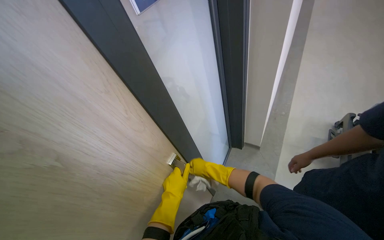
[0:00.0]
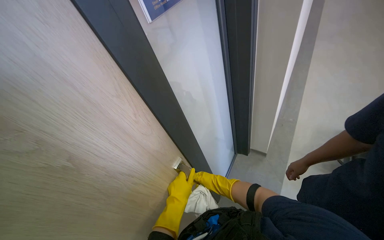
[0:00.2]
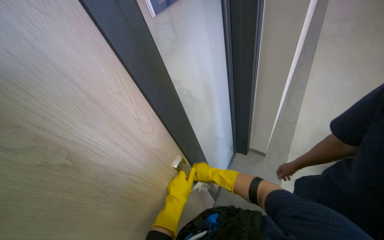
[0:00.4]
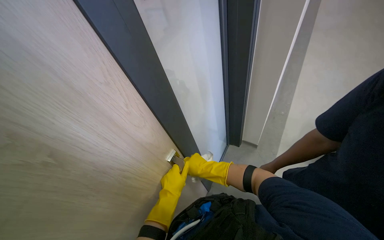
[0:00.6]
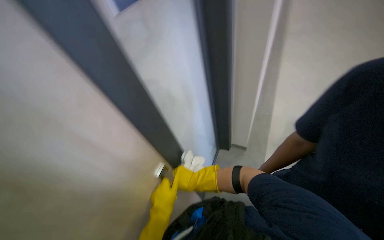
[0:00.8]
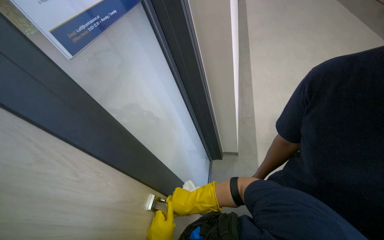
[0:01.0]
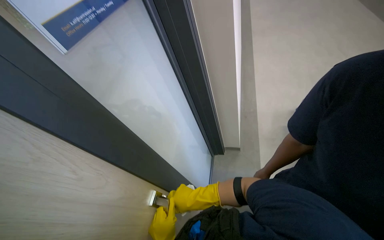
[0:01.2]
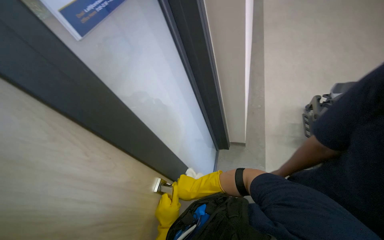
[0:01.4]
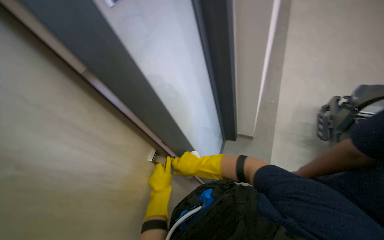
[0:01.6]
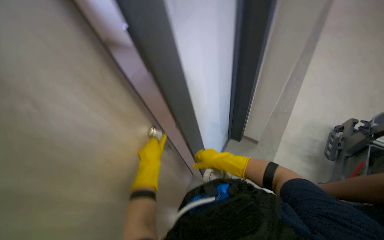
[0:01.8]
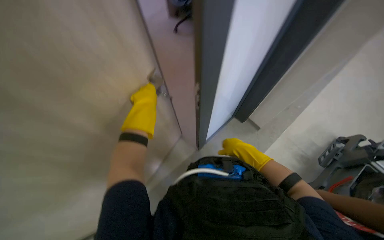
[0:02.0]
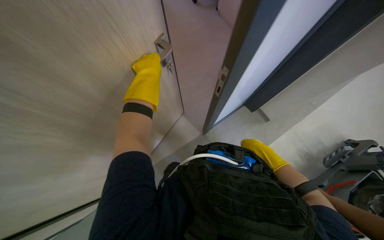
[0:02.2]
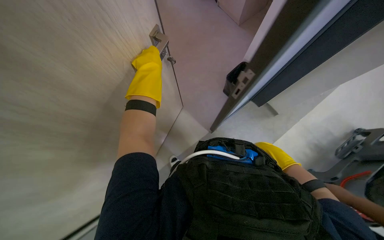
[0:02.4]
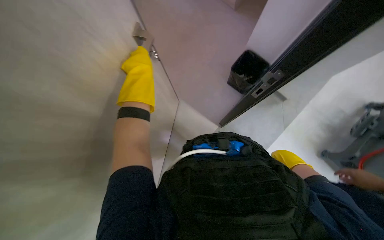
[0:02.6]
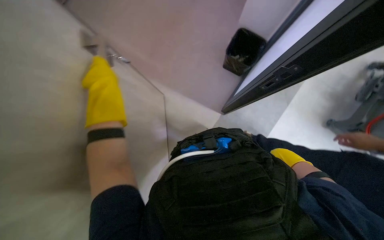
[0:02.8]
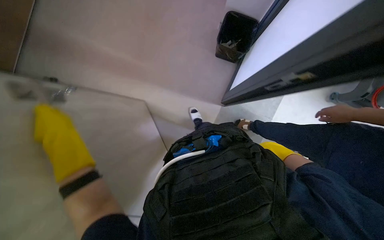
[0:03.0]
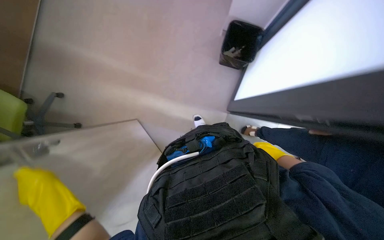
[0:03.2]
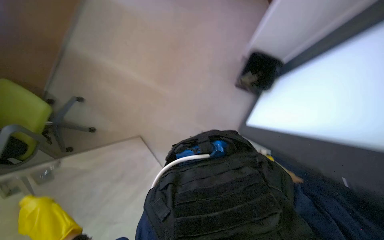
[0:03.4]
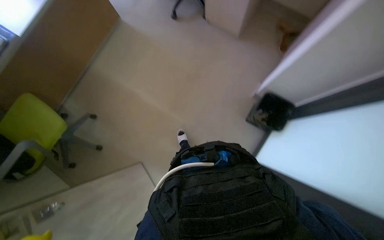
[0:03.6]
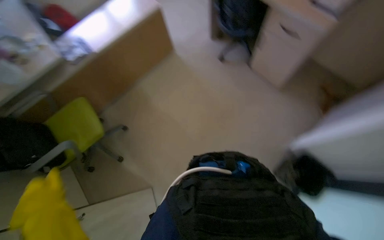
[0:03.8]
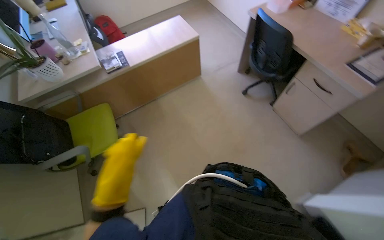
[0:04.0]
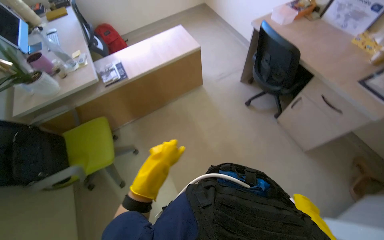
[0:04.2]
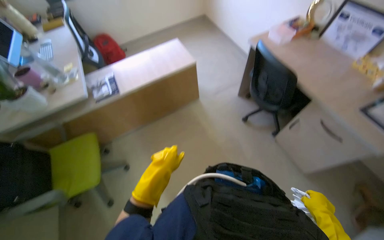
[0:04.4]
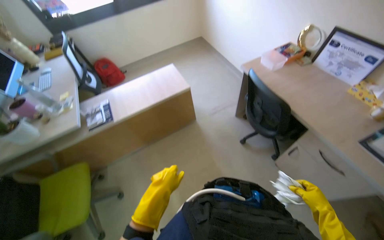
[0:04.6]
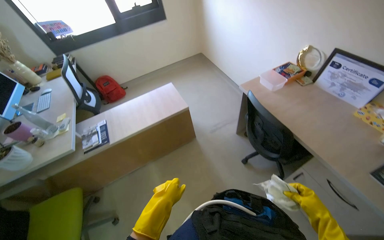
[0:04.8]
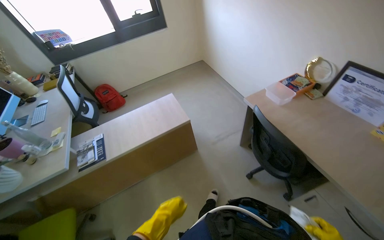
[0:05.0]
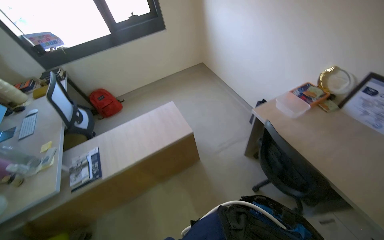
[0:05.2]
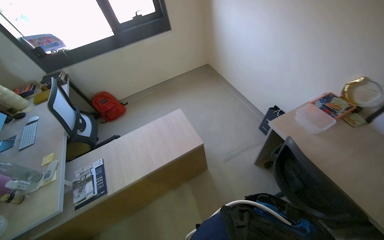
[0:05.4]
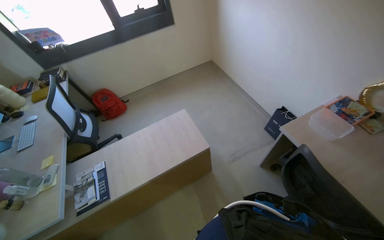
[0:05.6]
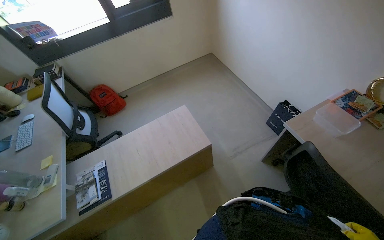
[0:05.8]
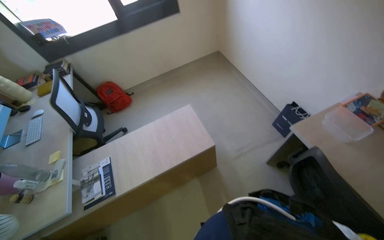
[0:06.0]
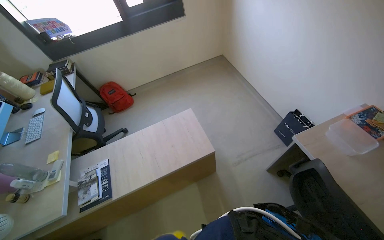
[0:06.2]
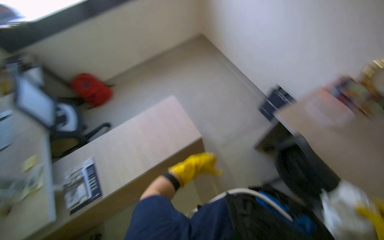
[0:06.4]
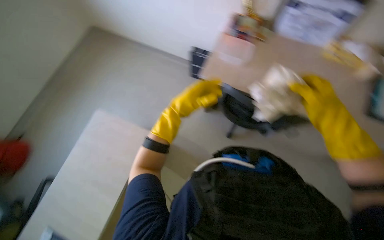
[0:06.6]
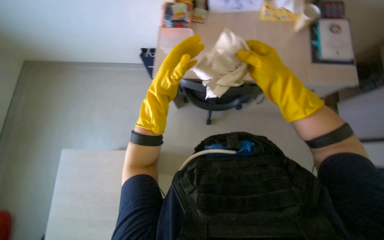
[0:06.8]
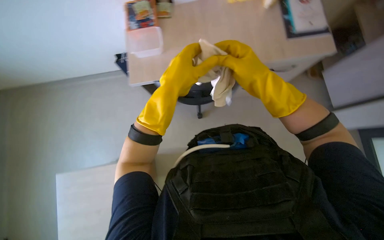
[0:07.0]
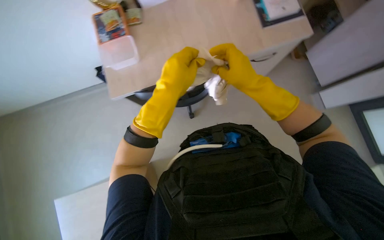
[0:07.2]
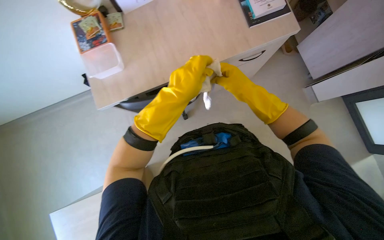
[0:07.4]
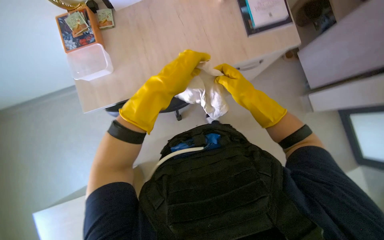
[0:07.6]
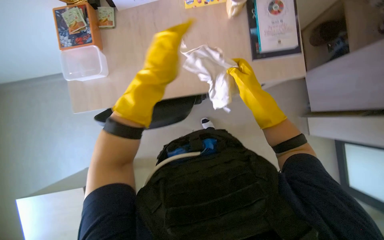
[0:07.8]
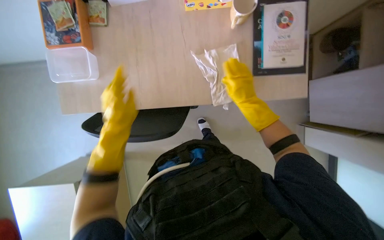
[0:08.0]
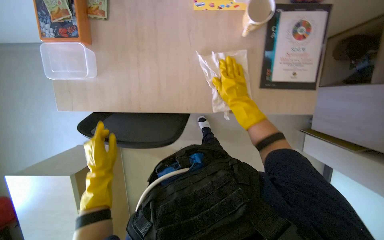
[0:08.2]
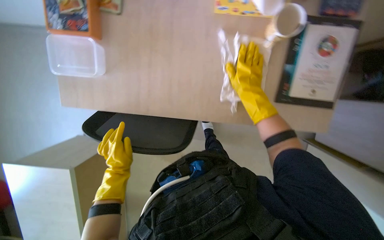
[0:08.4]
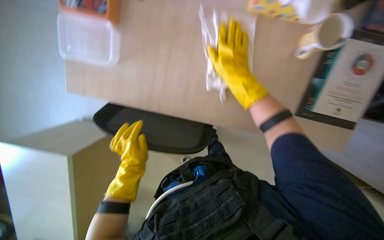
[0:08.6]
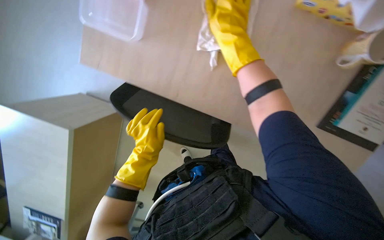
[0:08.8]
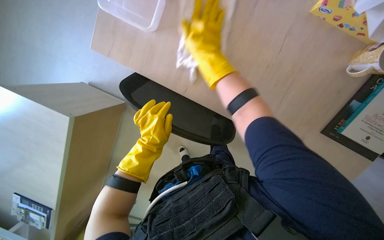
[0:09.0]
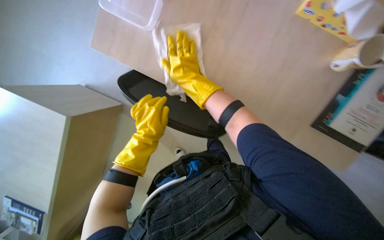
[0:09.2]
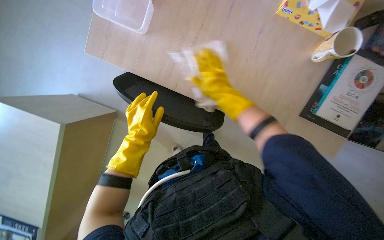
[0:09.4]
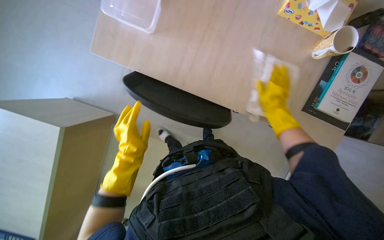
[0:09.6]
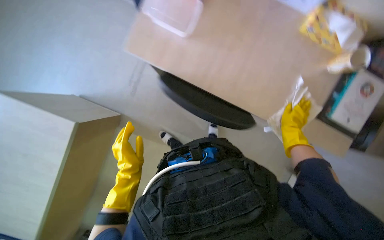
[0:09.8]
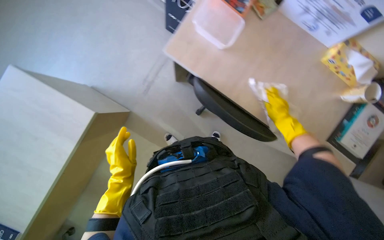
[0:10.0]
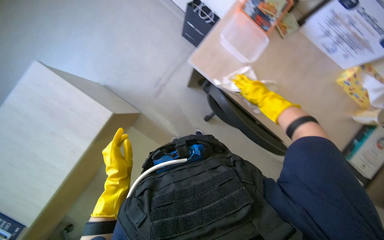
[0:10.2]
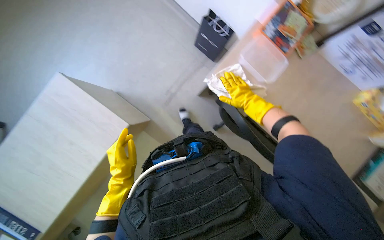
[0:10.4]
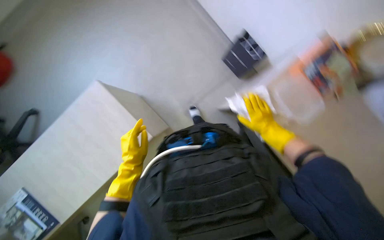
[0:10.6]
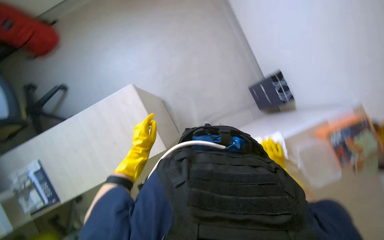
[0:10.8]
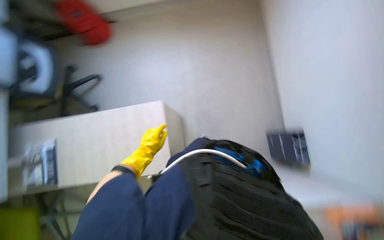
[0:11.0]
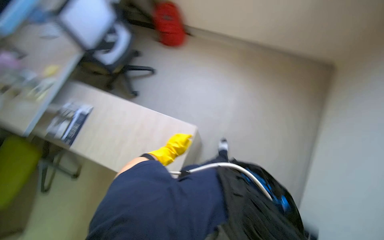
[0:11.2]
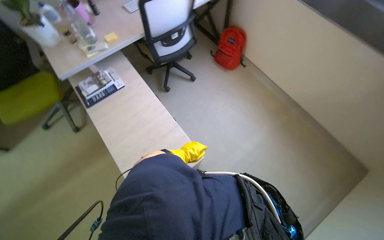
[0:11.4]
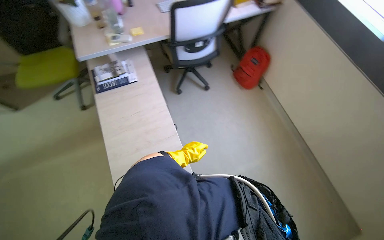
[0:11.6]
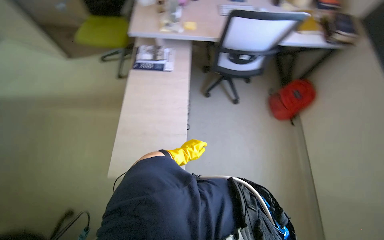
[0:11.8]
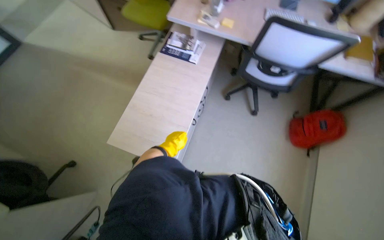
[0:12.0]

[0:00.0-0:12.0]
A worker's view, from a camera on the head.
Job: wiping surfaces.
The whole recording: Wiping office desk surface. The worker wipes the surface of an office desk with a white cloth.
0:00.0 to 0:01.6: The right hand goes roughly 15 cm nearer to the camera.
0:01.6 to 0:03.0: The view tips downward by some 35 degrees.
0:03.0 to 0:04.4: The head turns to the left by approximately 25 degrees. The view tips upward by some 35 degrees.
0:04.4 to 0:06.0: The wearer moves some 90 cm.
0:06.0 to 0:07.6: The head rotates some 85 degrees to the right. The wearer looks roughly 15 degrees further downward.
0:07.6 to 0:09.0: The head travels some 40 cm. The view tilts approximately 25 degrees downward. The scene rotates clockwise by about 45 degrees.
0:09.0 to 0:10.4: The left hand travels to the left by some 35 cm.
0:10.4 to 0:12.0: The wearer moves approximately 60 cm. The head turns to the left by some 155 degrees. The wearer looks some 20 degrees further upward.

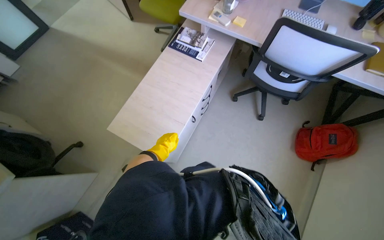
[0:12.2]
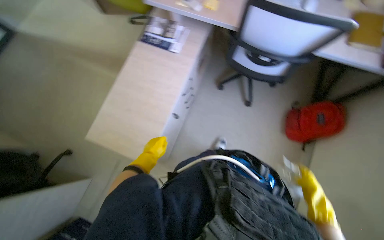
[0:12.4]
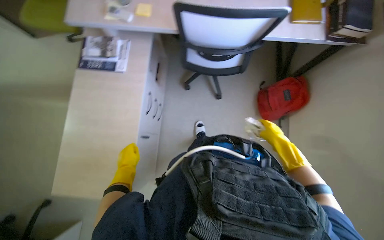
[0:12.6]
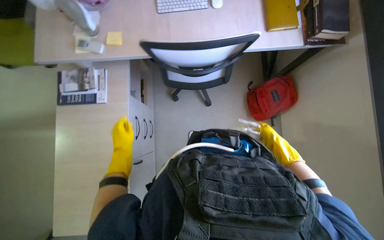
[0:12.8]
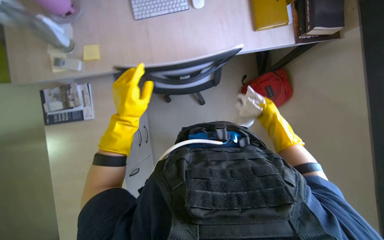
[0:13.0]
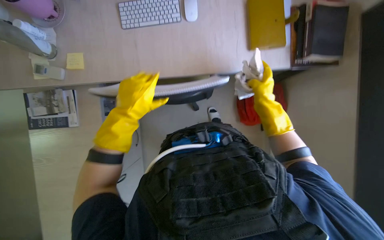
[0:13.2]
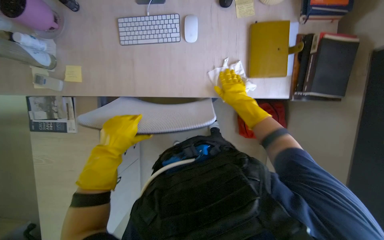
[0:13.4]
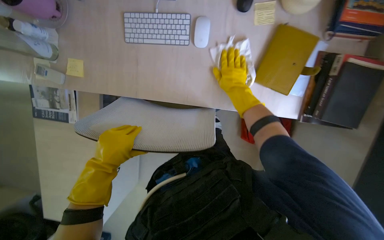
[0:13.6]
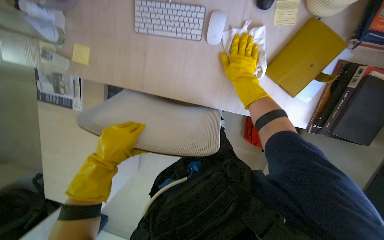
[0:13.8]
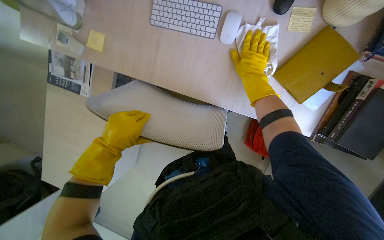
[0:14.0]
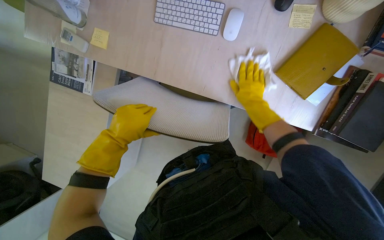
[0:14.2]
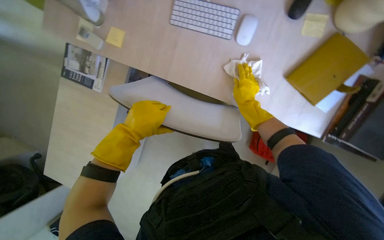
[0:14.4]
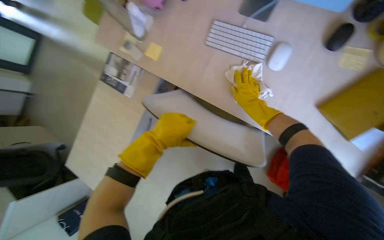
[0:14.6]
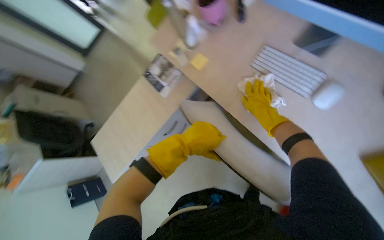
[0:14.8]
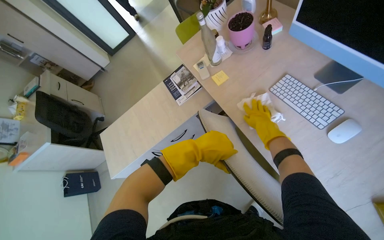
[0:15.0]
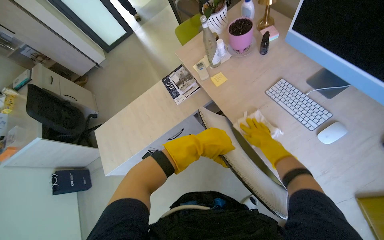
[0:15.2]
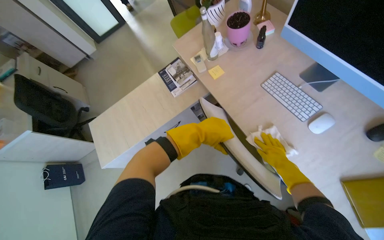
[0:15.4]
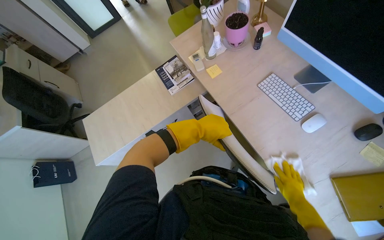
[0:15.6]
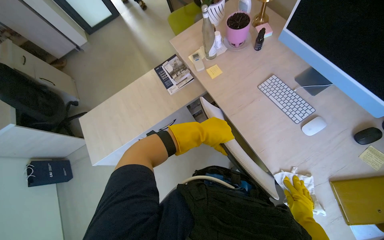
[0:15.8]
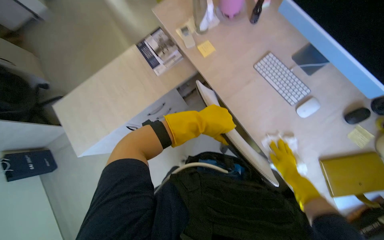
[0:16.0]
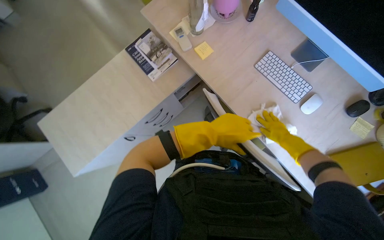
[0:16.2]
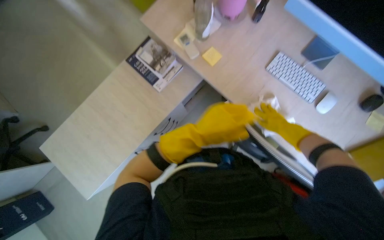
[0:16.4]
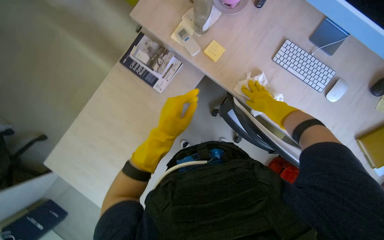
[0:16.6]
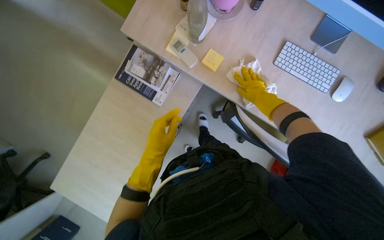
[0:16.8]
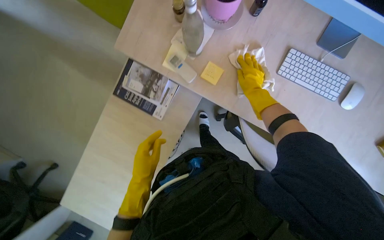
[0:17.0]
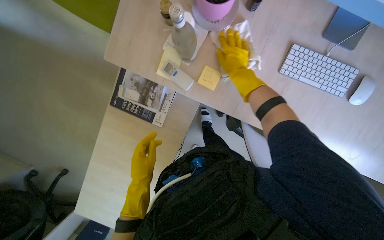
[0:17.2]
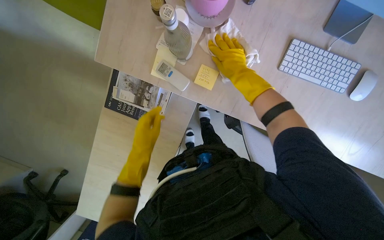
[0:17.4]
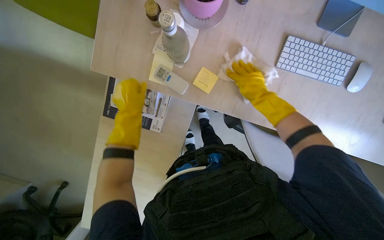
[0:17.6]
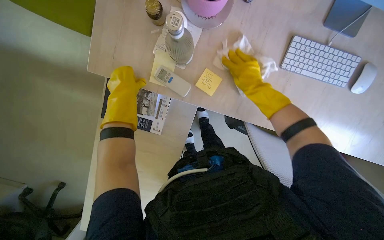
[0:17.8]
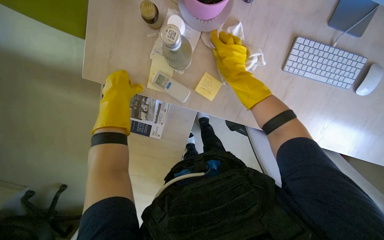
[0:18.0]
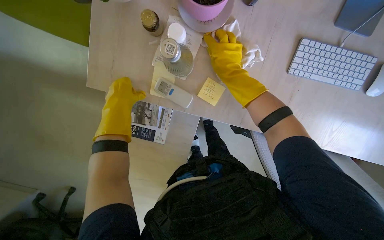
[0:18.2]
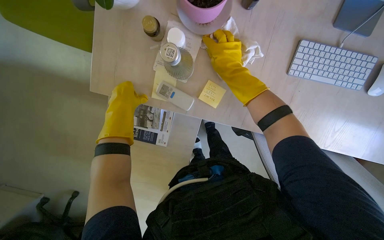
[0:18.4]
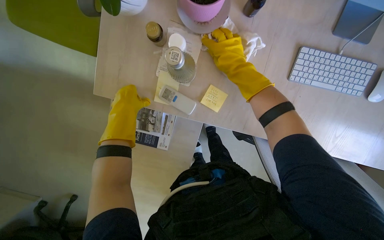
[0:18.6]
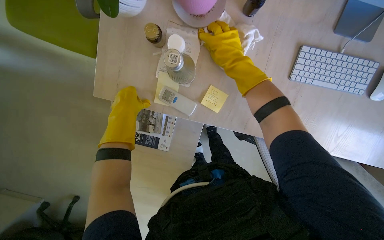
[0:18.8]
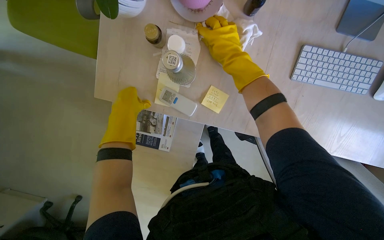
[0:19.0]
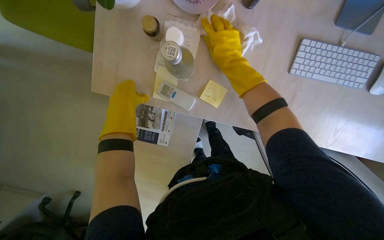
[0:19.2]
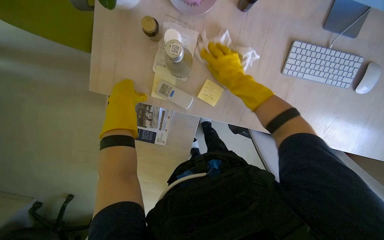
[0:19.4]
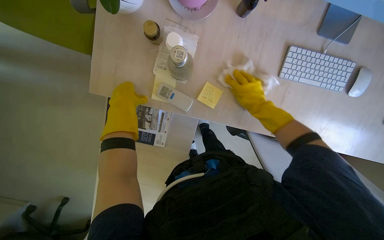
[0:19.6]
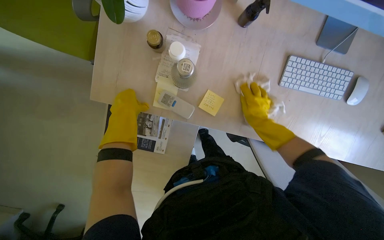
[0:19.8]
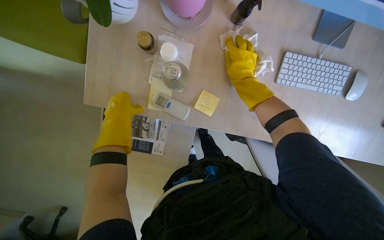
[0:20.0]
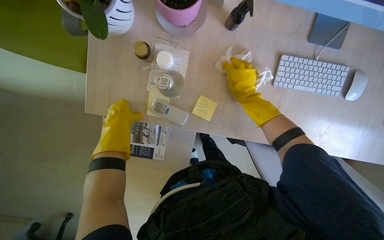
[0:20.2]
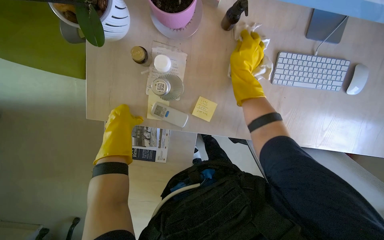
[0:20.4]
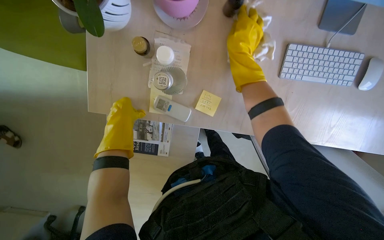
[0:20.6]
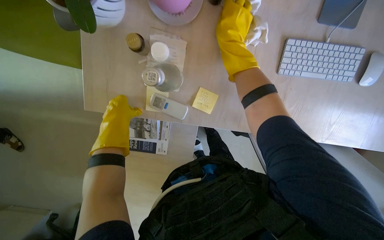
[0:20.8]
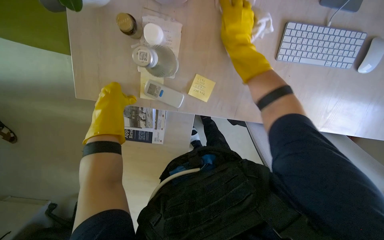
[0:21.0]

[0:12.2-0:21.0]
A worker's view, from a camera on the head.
Job: wiping surfaces.
The whole recording: Wiping office desk surface. The worker wipes the surface of an office desk with a white cloth.
0:12.2 to 0:13.6: The wearer moves approximately 80 cm. The wearer looks about 25 degrees further downward.
0:13.6 to 0:15.2: The head turns to the left by about 50 degrees. The view tips upward by approximately 15 degrees.
0:15.2 to 0:16.6: The wearer's head swings some 25 degrees to the right. The view tilts about 20 degrees downward.
0:16.6 to 0:18.0: The view tilts about 15 degrees downward. The right hand swings left and right, about 20 cm each way, with 2 reversals. Meanwhile the left hand shifts some 40 cm up the picture and to the left.
0:18.0 to 0:19.6: The right hand is displaced to the right by some 10 cm.
0:19.6 to 0:21.0: The right hand travels up the picture by about 15 cm.
